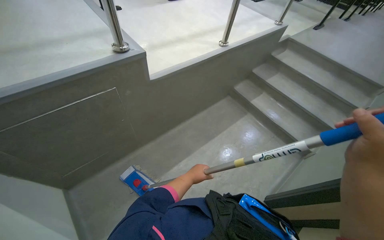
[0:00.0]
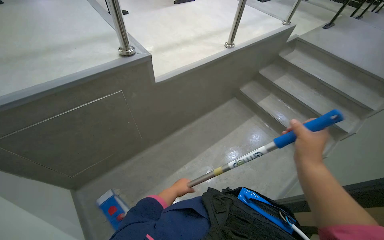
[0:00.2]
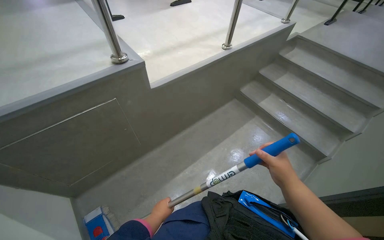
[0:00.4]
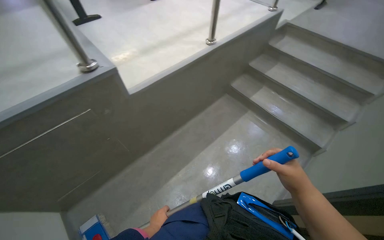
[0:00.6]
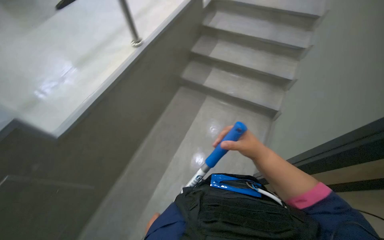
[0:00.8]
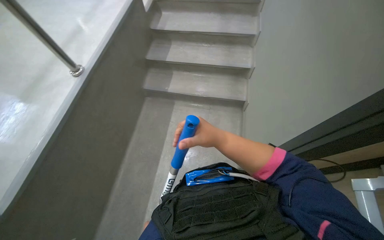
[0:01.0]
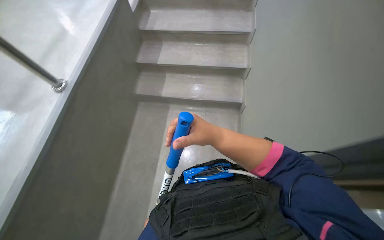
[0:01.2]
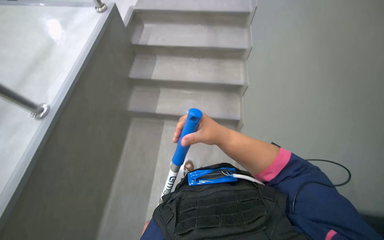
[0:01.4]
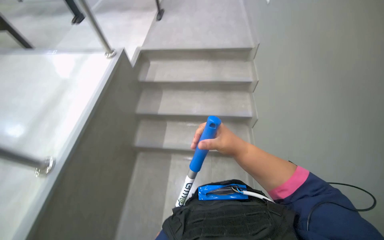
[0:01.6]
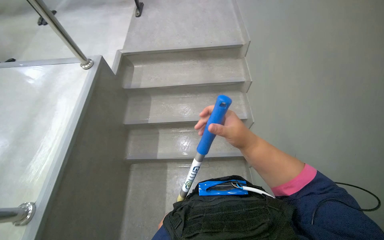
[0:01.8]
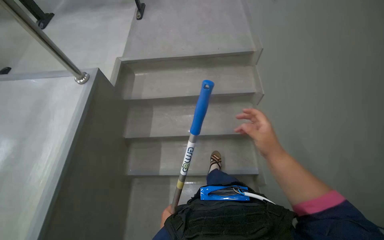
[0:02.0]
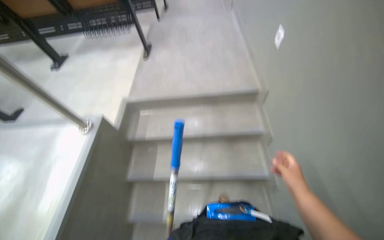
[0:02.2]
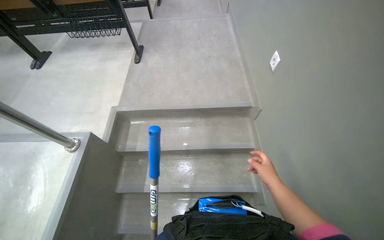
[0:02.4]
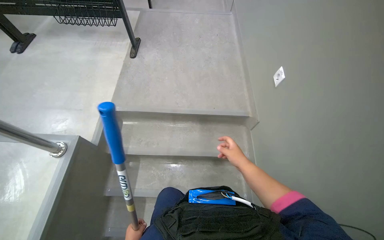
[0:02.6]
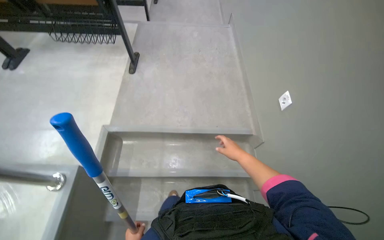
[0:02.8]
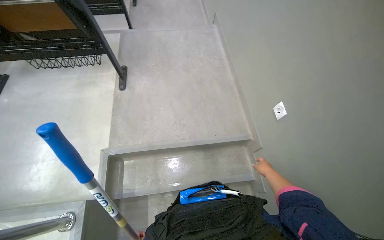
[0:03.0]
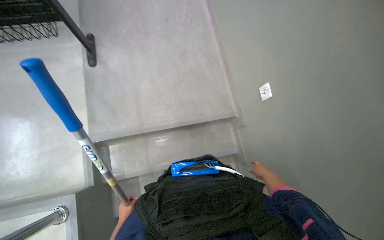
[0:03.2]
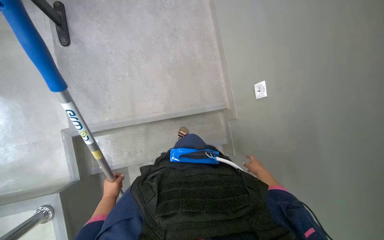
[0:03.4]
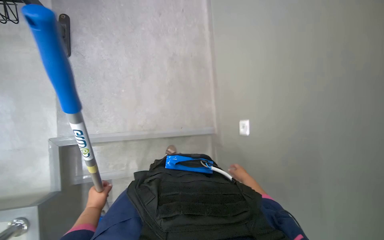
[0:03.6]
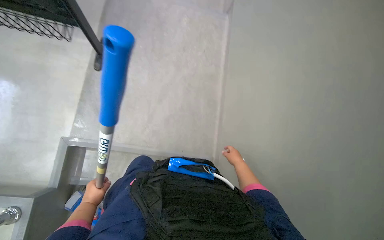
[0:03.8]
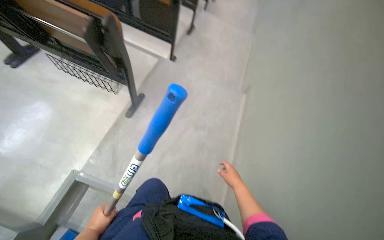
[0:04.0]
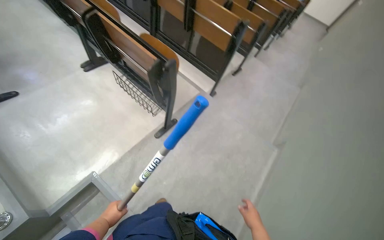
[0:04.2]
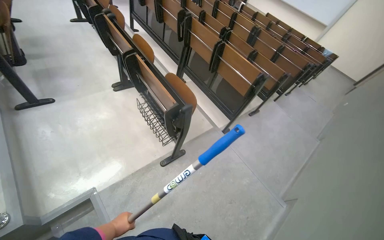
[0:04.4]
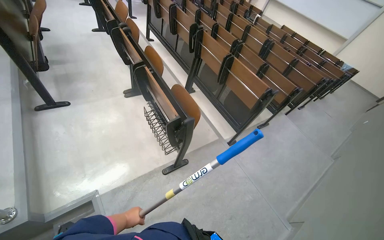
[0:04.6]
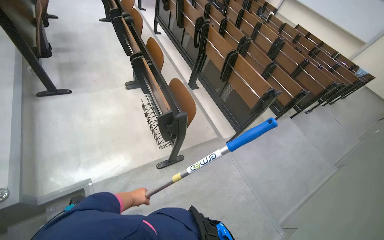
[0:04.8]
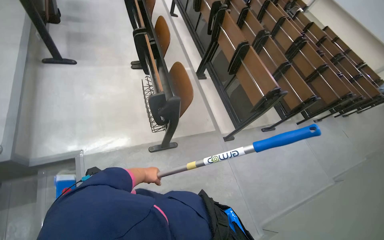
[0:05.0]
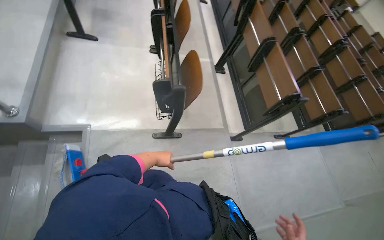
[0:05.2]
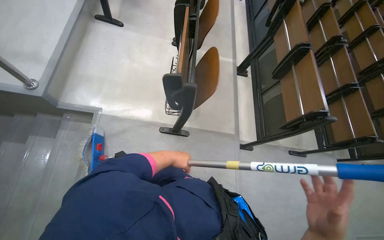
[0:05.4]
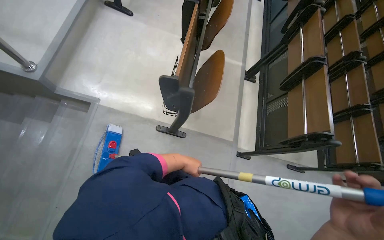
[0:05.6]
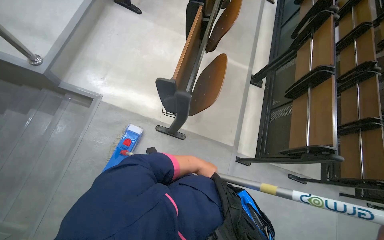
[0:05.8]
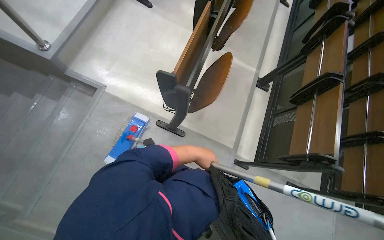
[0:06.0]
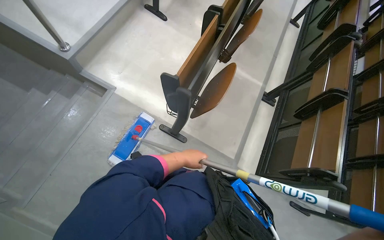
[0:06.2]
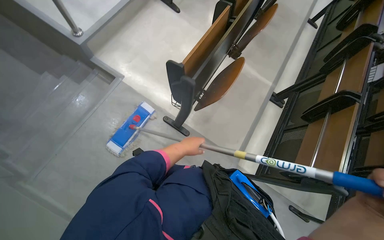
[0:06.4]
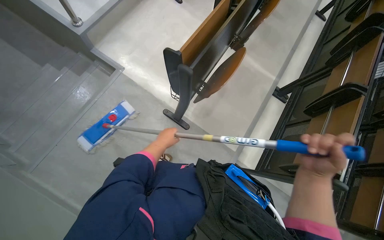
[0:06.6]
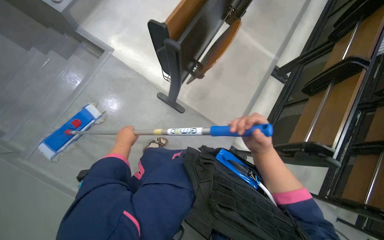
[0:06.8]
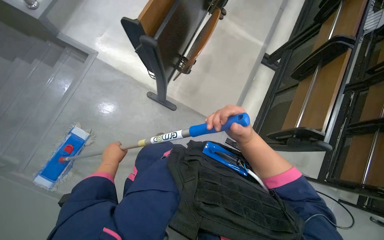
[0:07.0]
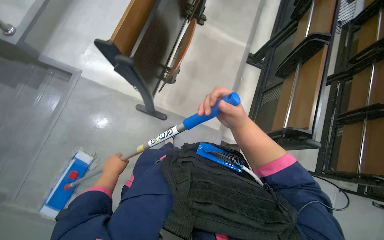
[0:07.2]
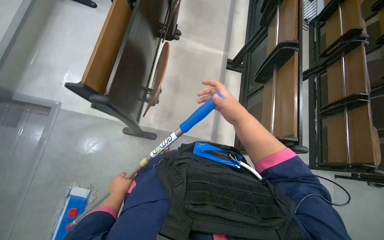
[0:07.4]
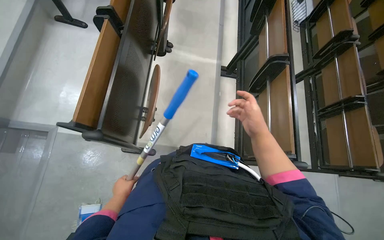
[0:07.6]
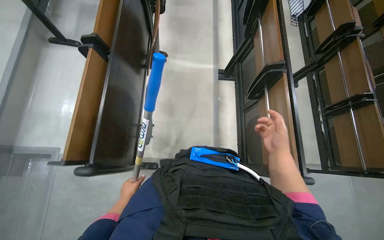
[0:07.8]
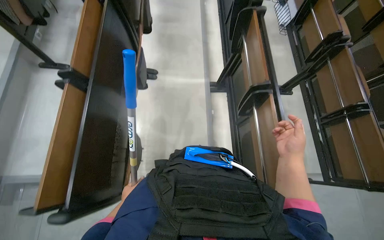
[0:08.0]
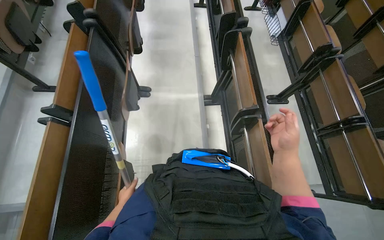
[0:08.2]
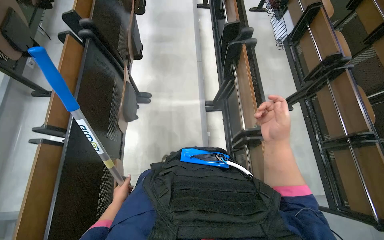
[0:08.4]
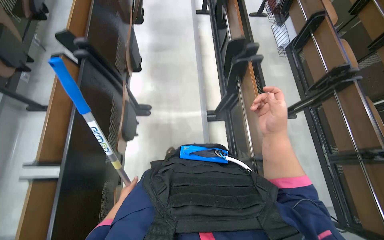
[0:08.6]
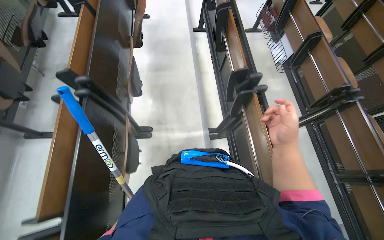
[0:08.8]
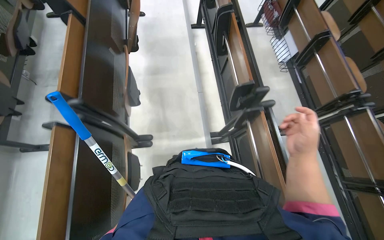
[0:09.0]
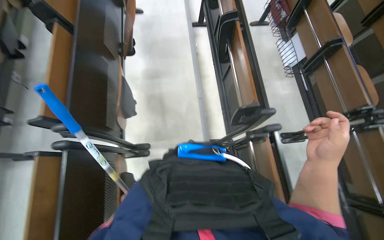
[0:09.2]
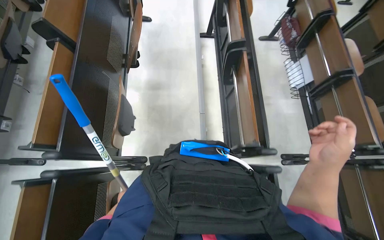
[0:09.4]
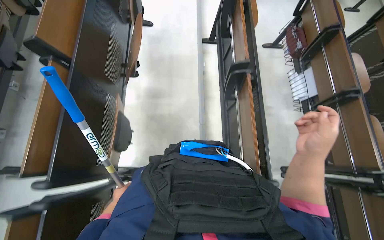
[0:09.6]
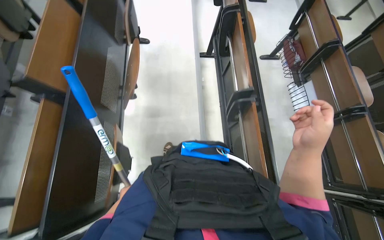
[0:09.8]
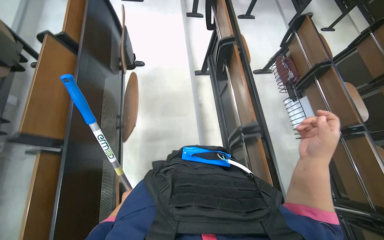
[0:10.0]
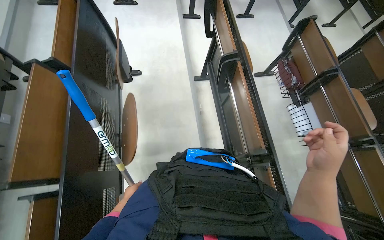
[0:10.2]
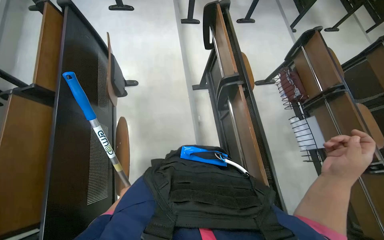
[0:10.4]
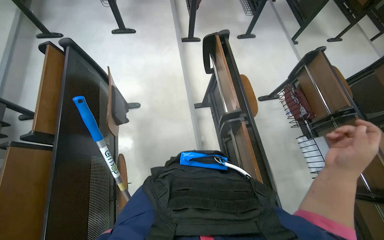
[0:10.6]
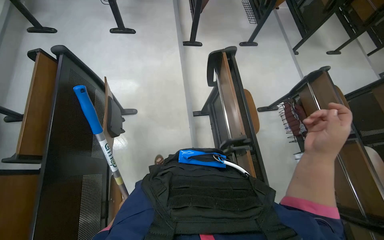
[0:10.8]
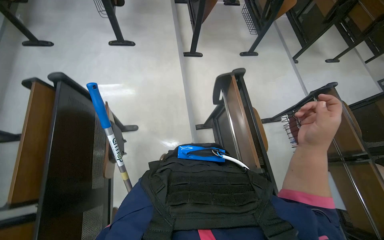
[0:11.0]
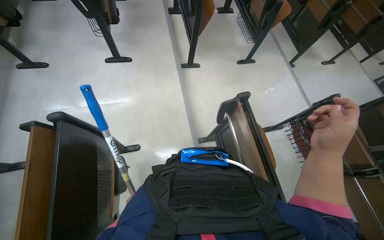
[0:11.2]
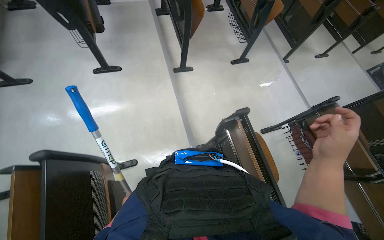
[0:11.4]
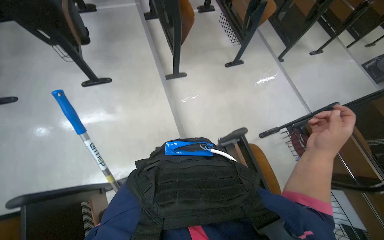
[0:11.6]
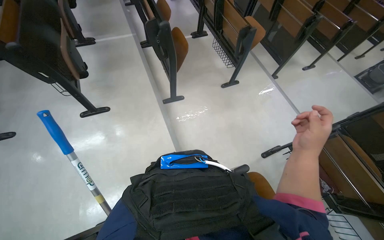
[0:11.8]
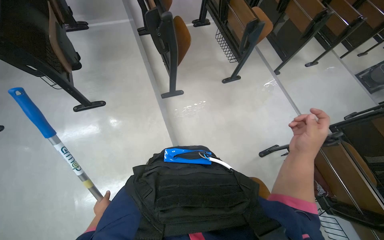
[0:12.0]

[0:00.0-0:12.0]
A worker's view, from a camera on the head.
Job: mopping floor.
The whole recording: Mopping lecture hall floor. The worker mops the lecture hall floor, periodically wringing and adjusting the mop.
0:00.0 to 0:01.6: The scene turns roughly 25 degrees counterclockwise in the picture. The right hand is displaced farther from the camera by about 35 cm.
0:01.6 to 0:03.0: The wearer moves approximately 1 m.
0:03.0 to 0:04.4: The head travels some 50 cm. The view tilts some 30 degrees upward. The scene rotates clockwise by roughly 50 degrees.
0:04.4 to 0:06.0: The wearer moves approximately 40 cm. The wearer looks roughly 55 degrees further to the left.
0:07.6 to 0:09.0: The camera is carried some 90 cm.
0:09.0 to 0:10.4: The camera travels roughly 1 m.
0:10.4 to 0:12.0: The camera is carried roughly 1 m.

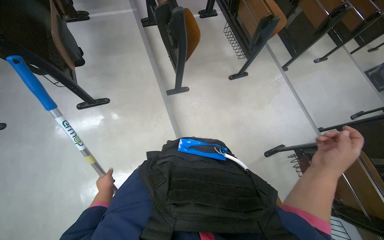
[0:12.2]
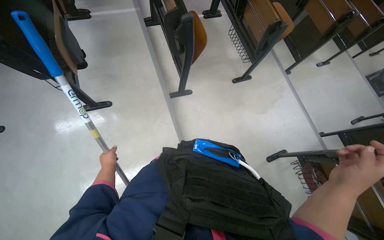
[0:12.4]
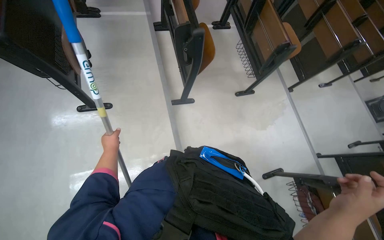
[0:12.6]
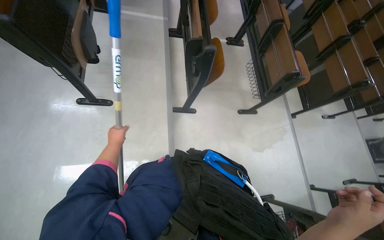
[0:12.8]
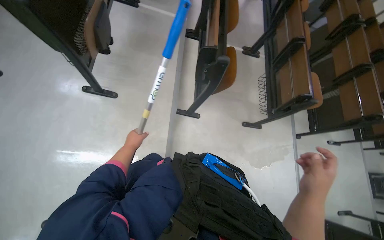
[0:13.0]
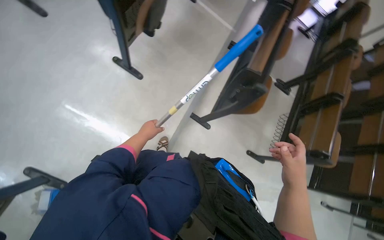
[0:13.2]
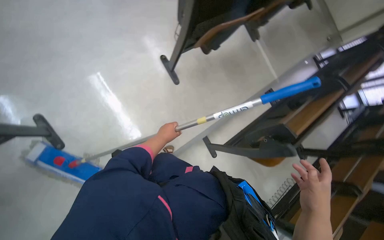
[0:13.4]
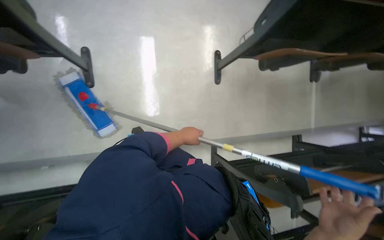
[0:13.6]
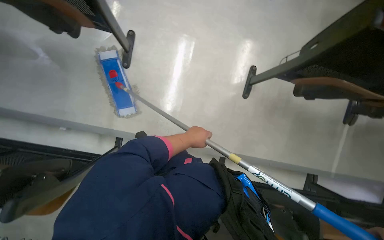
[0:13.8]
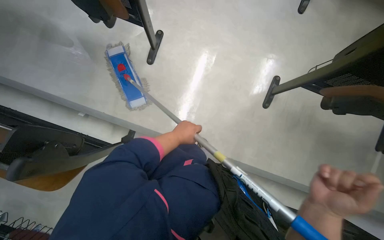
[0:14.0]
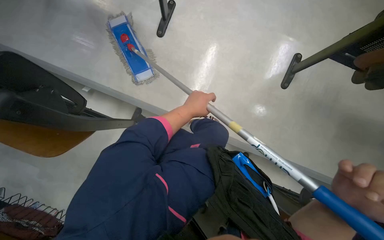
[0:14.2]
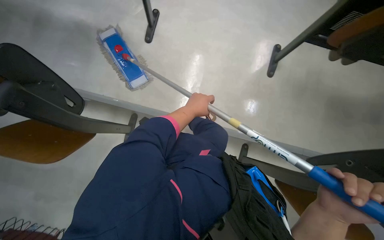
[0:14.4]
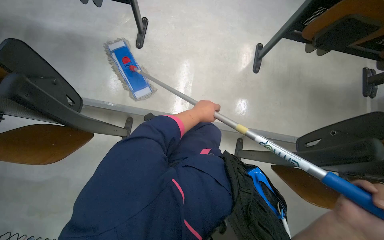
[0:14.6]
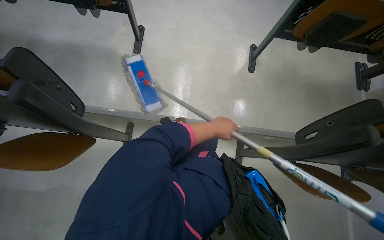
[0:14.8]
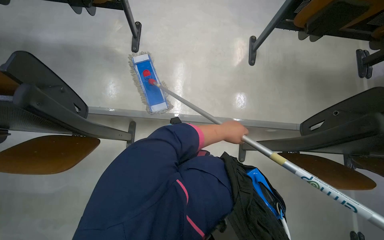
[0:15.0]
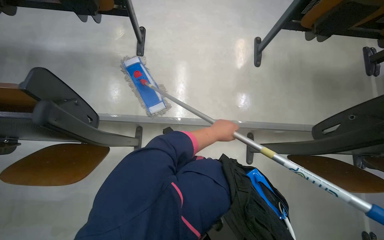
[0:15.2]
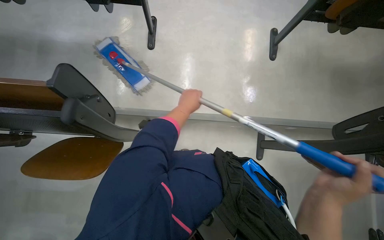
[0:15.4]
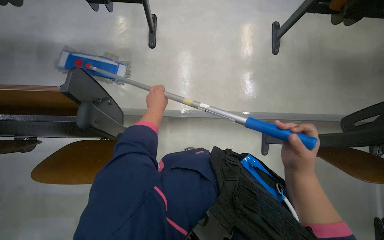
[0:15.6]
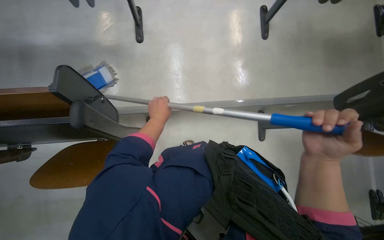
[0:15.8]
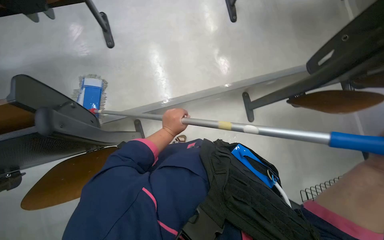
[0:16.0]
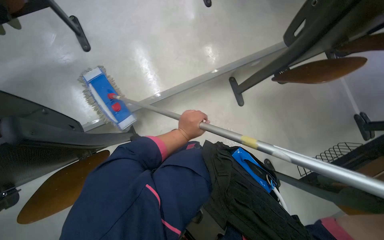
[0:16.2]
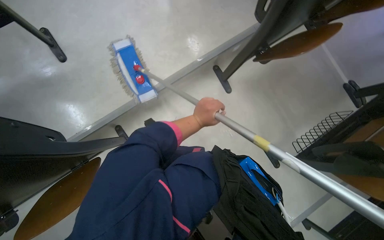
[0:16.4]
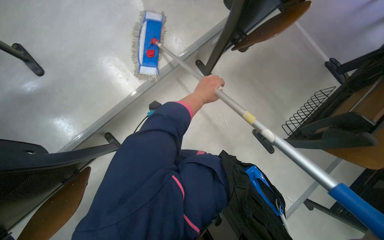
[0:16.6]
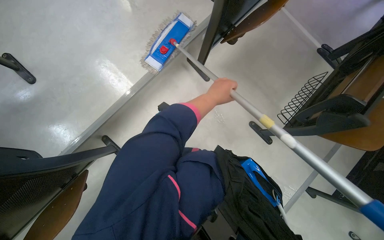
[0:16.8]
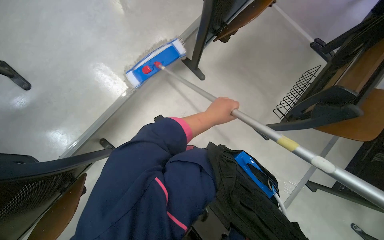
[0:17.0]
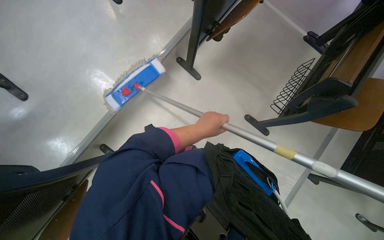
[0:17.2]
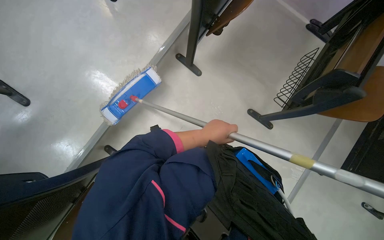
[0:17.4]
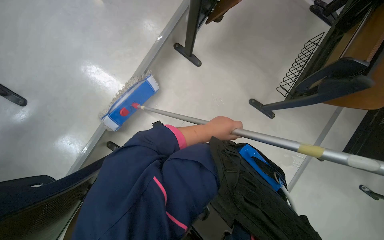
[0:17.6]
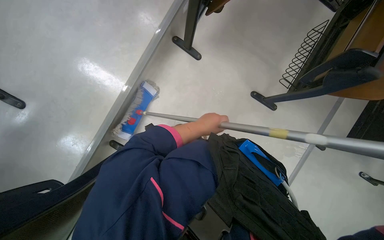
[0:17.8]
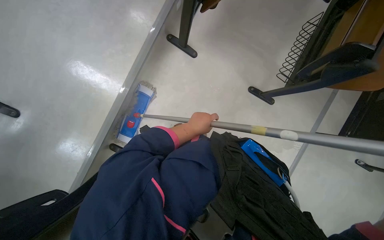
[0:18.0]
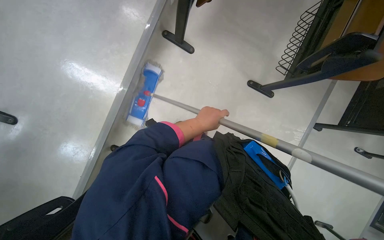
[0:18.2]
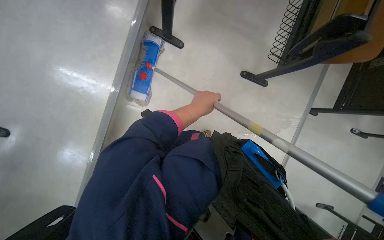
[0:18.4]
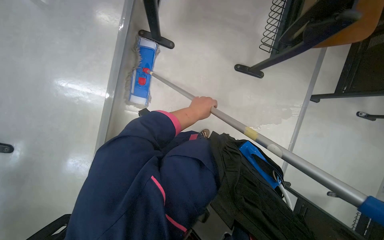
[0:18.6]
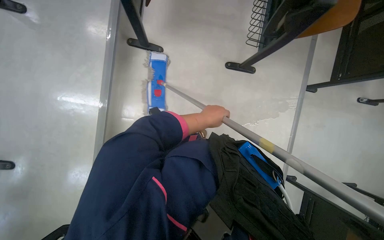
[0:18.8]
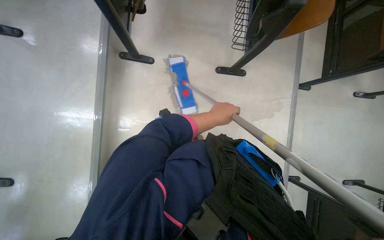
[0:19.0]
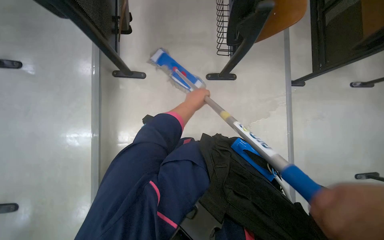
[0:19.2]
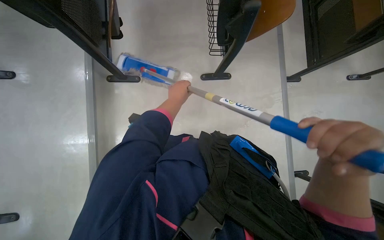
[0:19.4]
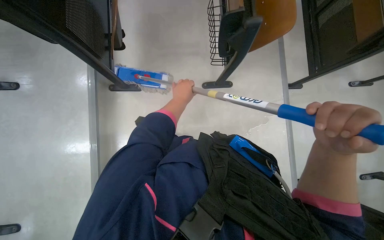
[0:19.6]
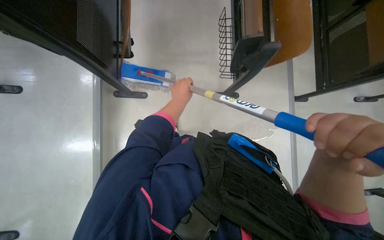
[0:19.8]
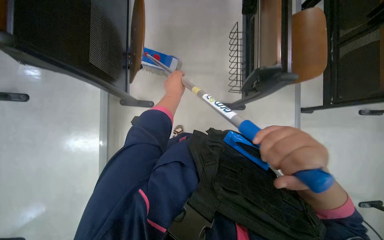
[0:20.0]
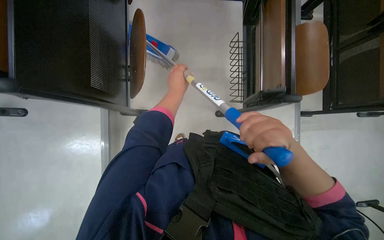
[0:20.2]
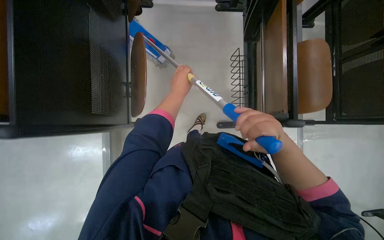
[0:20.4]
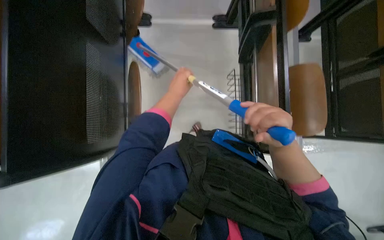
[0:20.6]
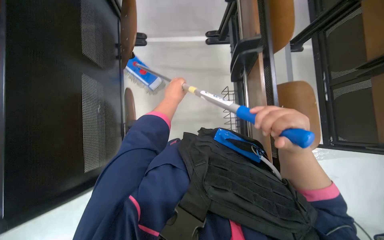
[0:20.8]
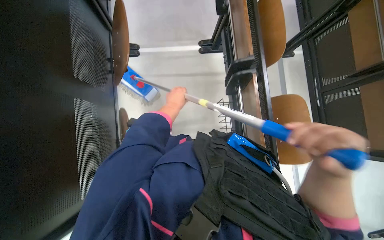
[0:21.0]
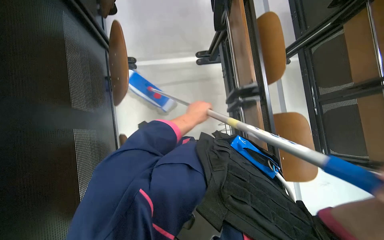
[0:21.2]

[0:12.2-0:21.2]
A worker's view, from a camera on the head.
Job: mopping floor.
The whole recording: Mopping lecture hall floor. The worker mops the lecture hall floor, periodically wringing and adjusting the mop.
0:12.2 to 0:13.8: The head turns to the left by approximately 120 degrees.
0:13.8 to 0:15.2: The camera is carried approximately 50 cm.
0:15.2 to 0:16.6: The scene rotates counterclockwise by roughly 45 degrees.
0:16.6 to 0:18.2: The left hand is displaced down the picture by approximately 15 cm.
0:18.2 to 0:19.8: The wearer looks about 10 degrees further upward. Everything in view rotates roughly 30 degrees counterclockwise. The left hand heads up the picture, covering about 15 cm.
